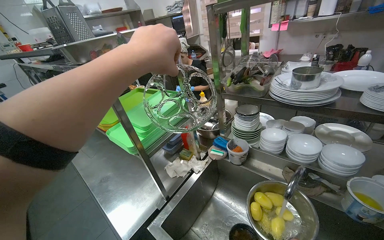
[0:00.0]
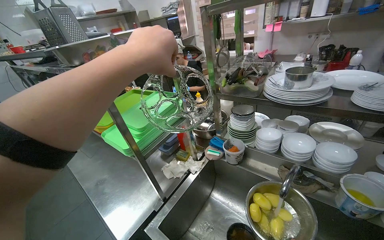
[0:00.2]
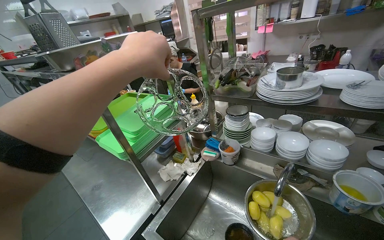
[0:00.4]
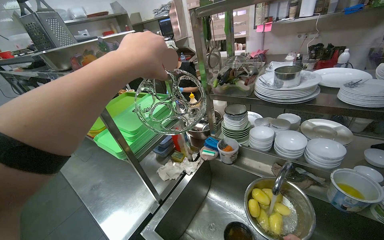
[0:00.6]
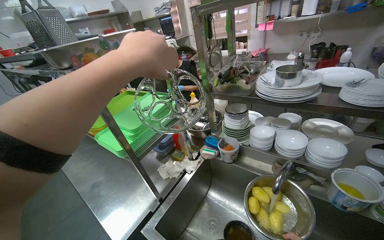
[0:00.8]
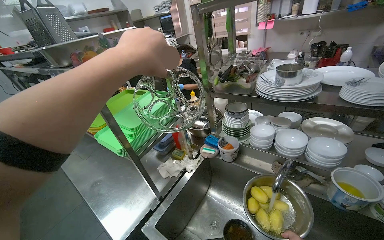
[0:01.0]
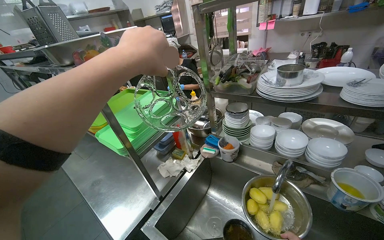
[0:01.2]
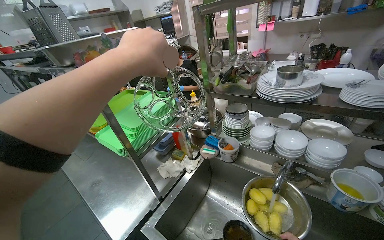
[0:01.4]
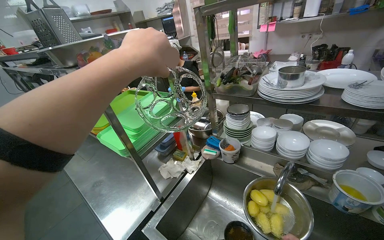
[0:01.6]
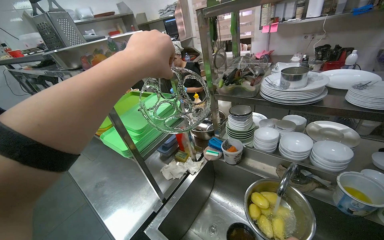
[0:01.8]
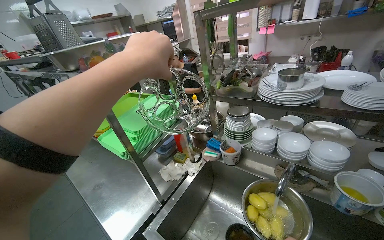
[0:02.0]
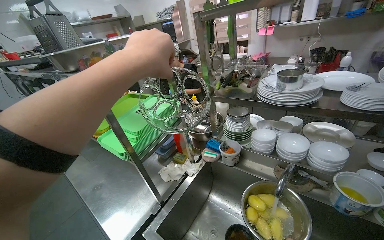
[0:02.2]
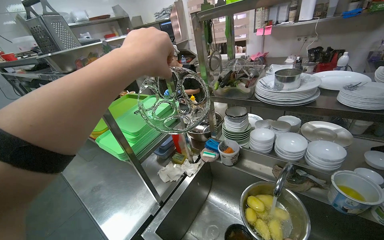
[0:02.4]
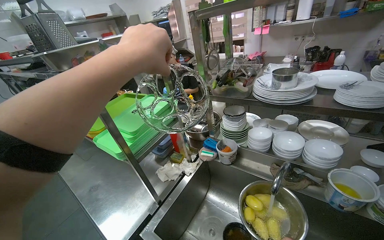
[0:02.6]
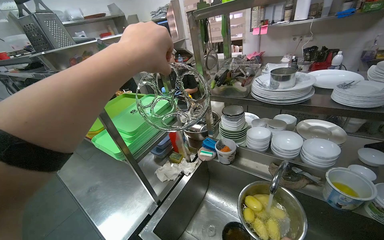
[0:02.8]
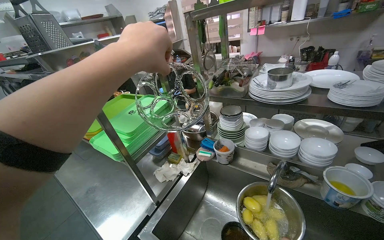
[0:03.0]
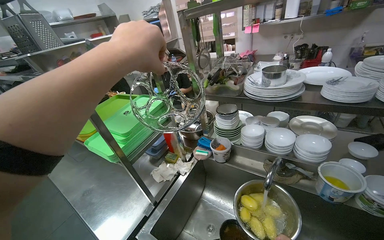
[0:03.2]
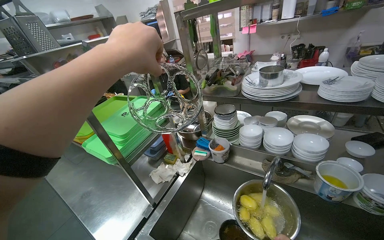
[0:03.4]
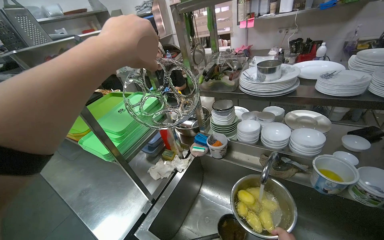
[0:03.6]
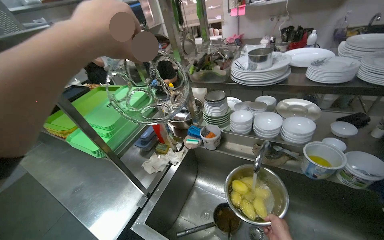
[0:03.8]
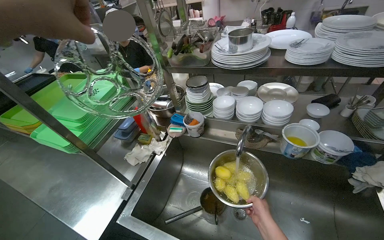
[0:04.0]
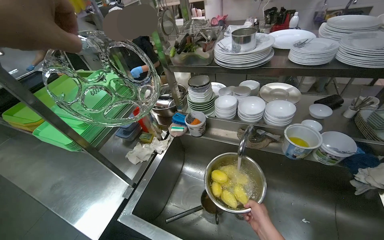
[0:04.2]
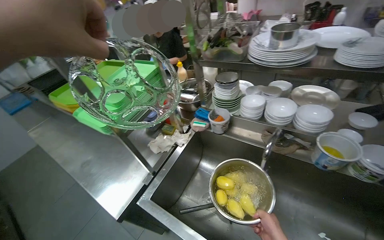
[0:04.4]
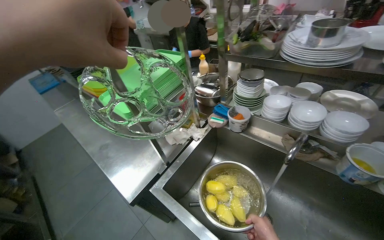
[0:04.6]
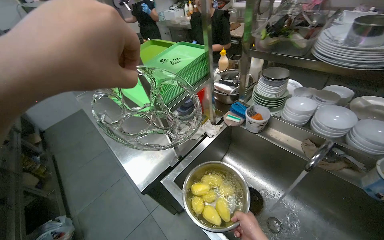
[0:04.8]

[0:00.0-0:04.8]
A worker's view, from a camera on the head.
Job: preparing food.
The whole recording: Rinsing Potatoes. The worker rinses potatoes in a pot.
0:03.2 to 0:04.8: The view tilts approximately 15 degrees downward.

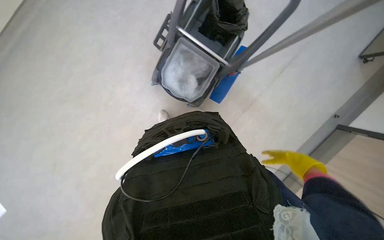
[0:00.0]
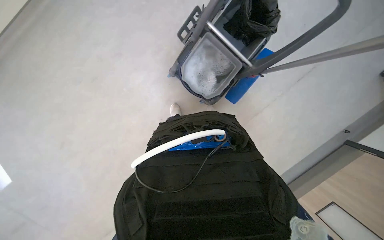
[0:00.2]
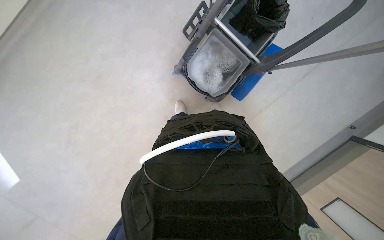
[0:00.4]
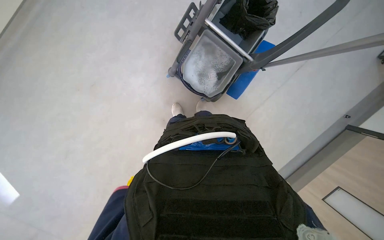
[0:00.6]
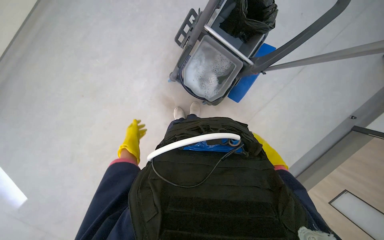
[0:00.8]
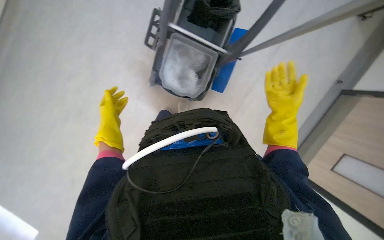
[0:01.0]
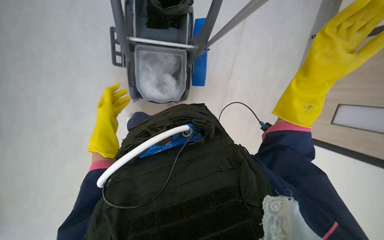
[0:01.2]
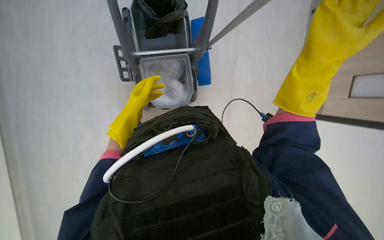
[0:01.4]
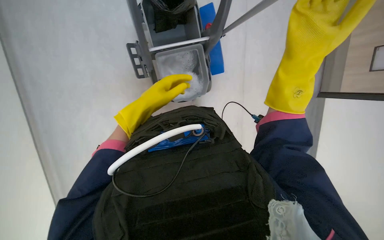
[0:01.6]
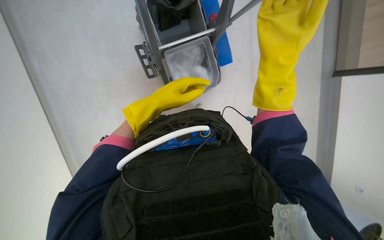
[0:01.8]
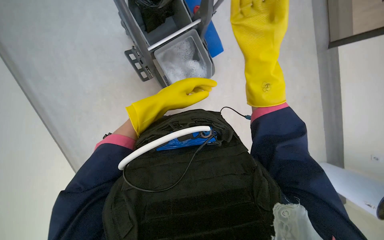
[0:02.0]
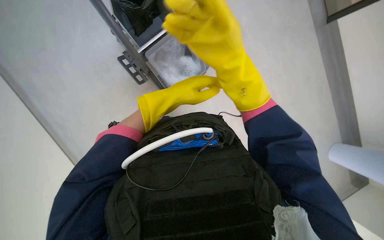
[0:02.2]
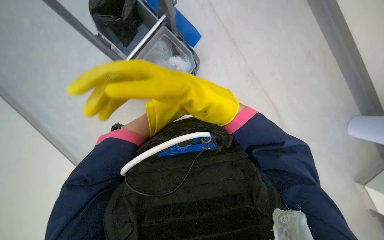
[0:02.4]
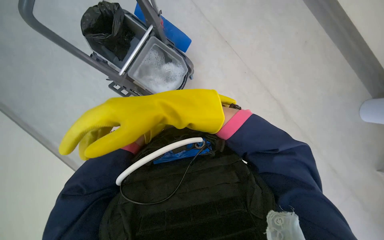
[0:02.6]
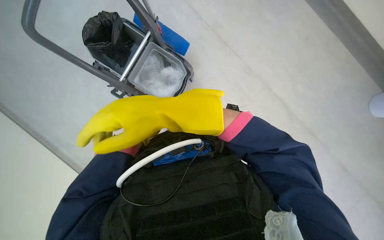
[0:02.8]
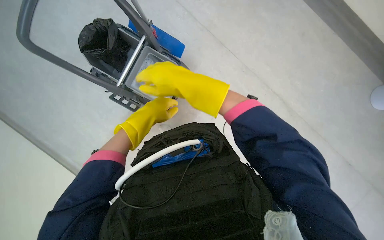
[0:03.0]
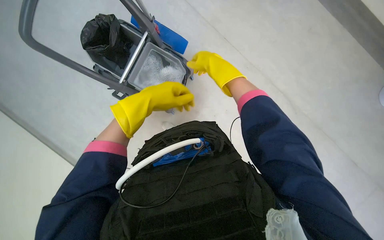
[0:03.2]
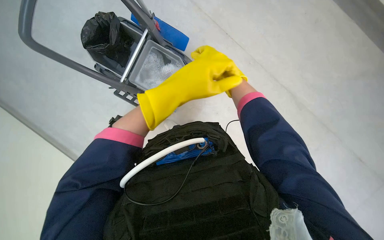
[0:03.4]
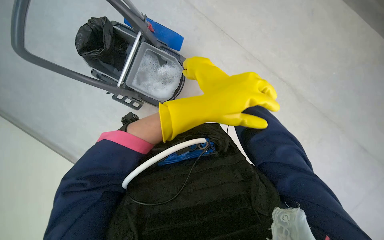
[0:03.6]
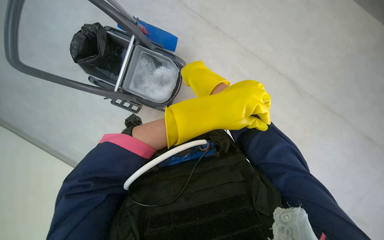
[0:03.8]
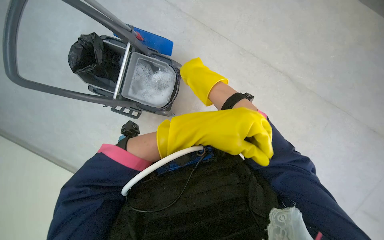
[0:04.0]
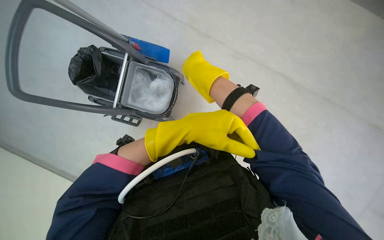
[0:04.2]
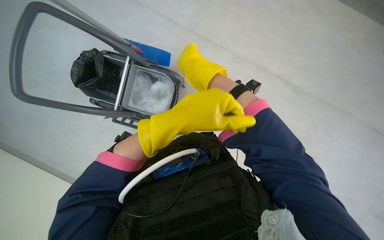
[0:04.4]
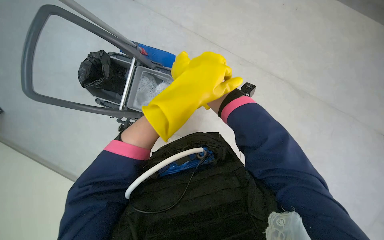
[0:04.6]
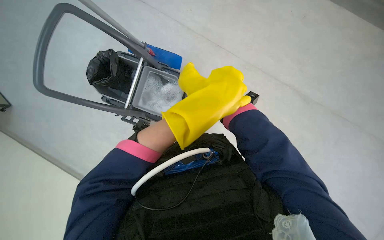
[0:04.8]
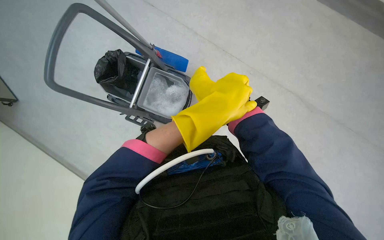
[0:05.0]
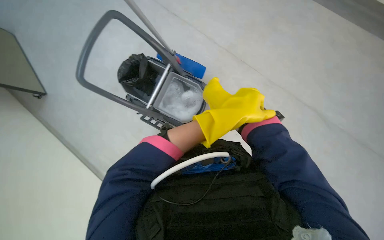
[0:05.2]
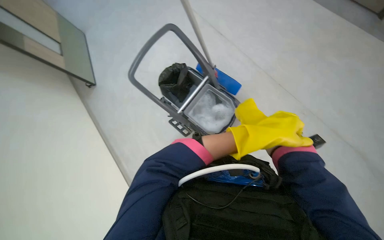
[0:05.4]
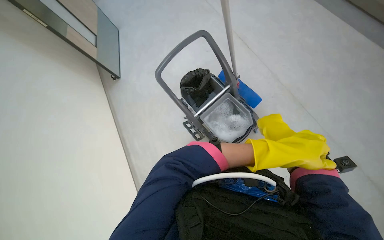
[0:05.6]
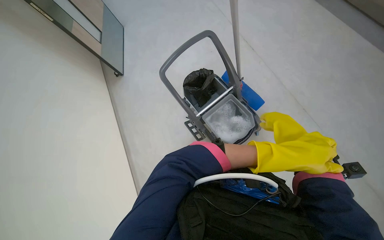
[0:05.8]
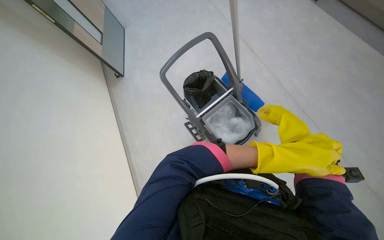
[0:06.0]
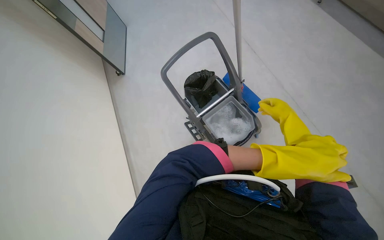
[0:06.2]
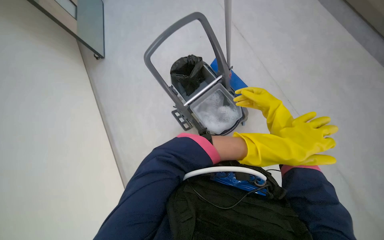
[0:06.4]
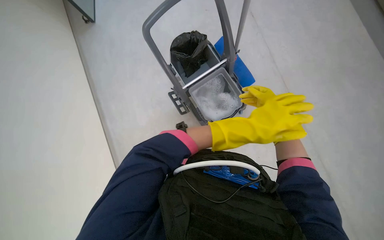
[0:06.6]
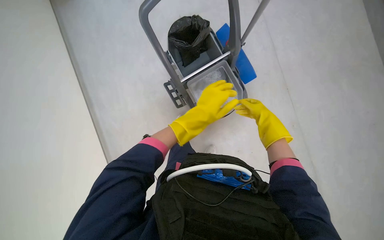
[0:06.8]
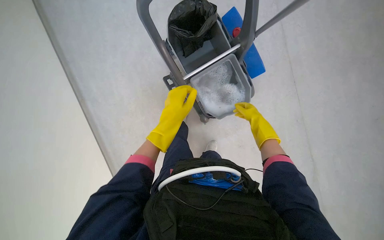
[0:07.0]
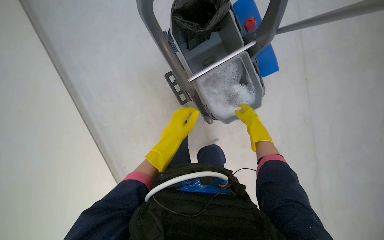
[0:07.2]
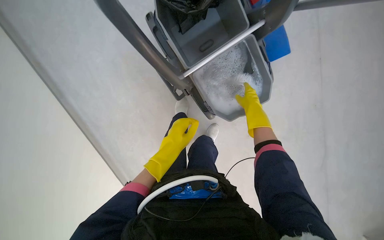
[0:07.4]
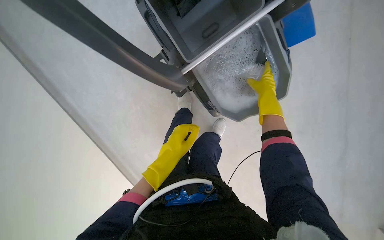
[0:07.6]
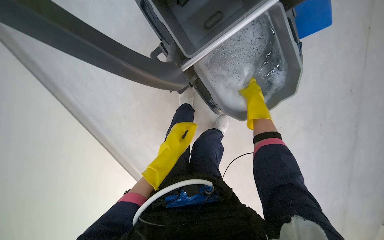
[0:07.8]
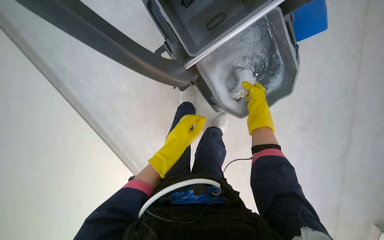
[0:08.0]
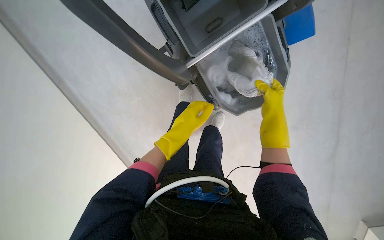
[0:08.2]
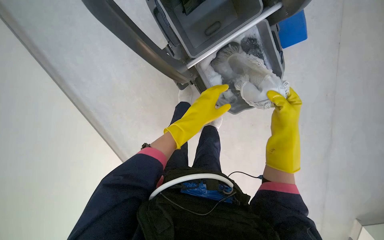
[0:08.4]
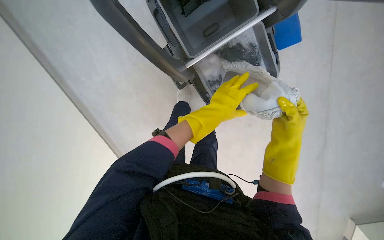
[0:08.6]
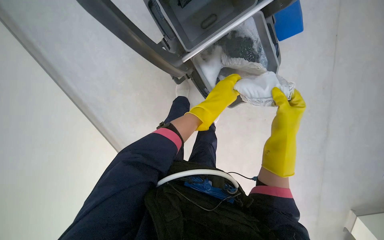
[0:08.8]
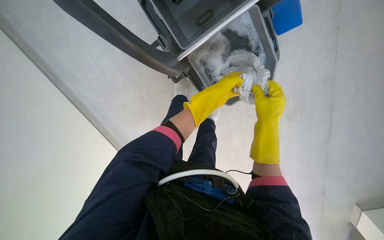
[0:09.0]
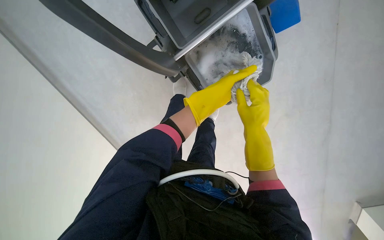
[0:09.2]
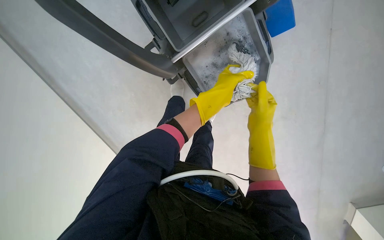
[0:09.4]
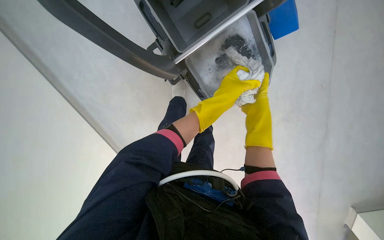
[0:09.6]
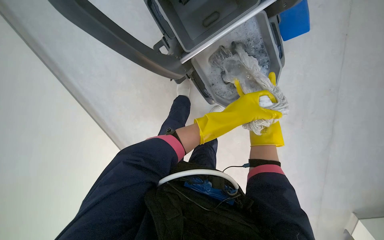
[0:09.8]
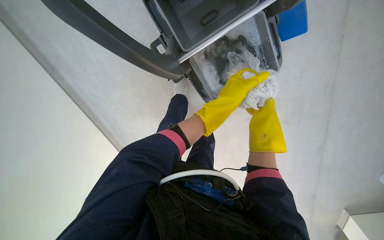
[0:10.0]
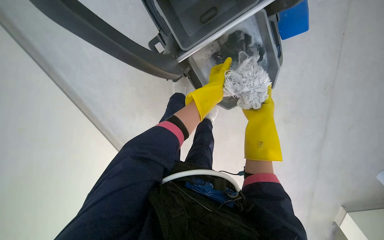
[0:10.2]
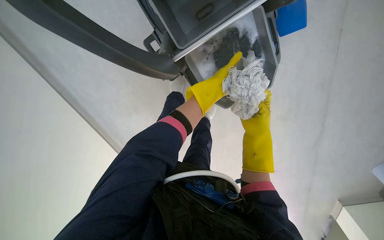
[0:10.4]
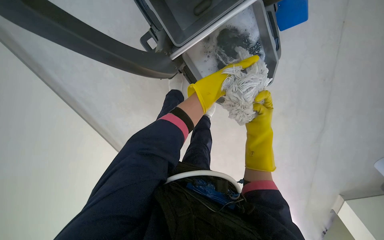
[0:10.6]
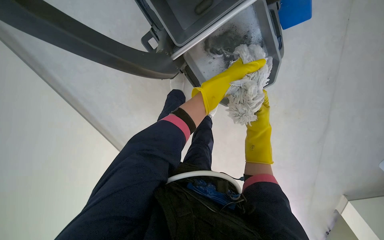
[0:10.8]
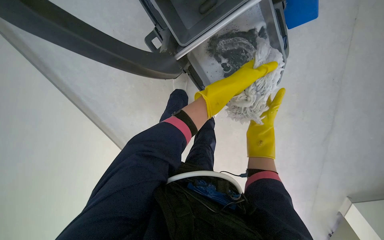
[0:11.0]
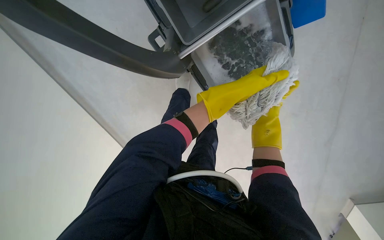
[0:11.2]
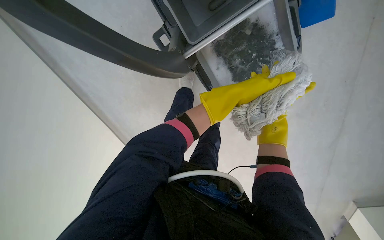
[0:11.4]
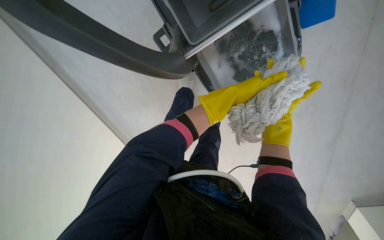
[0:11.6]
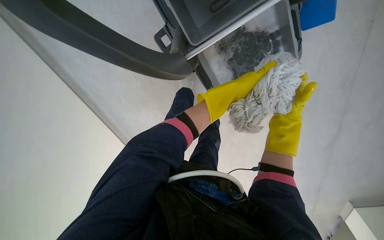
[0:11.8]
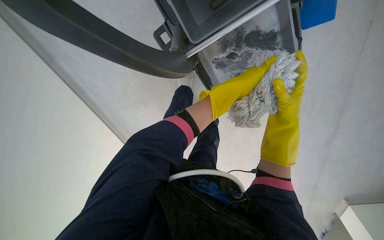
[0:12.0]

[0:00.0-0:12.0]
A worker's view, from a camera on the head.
Job: preparing cleaning supplies.
The whole recording: Preparing mop for floor cleaning. The worker attaches the mop head to the handle, dips it in the cleaning solution, and wrings it out.
0:00.0 to 0:01.6: The scene turns about 35 degrees counterclockwise in the picture.
0:01.6 to 0:03.0: The right hand goes roughly 20 cm to the left and farther from the camera.
0:04.4 to 0:06.0: The head rotates approximately 40 degrees to the left.
0:06.0 to 0:07.6: The camera pitches downward, by some 35 degrees.
0:07.6 to 0:09.0: The left hand moves to the right and up the picture, about 20 cm, while the right hand moves down the picture and nearer to the camera, approximately 20 cm.
0:09.0 to 0:10.4: The right hand travels farther from the camera and back again, approximately 20 cm each way.

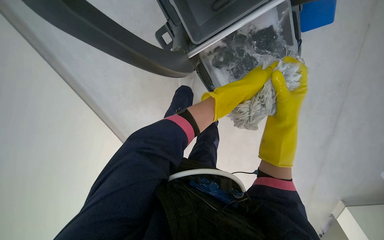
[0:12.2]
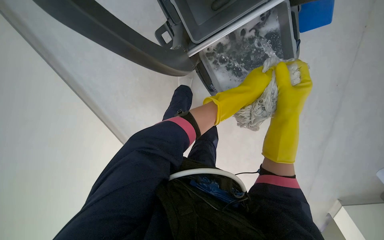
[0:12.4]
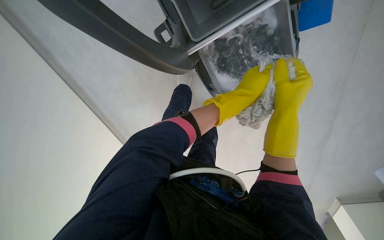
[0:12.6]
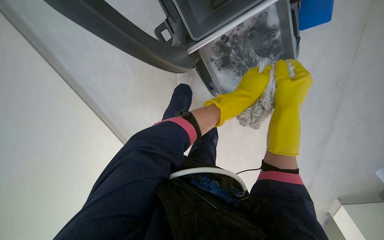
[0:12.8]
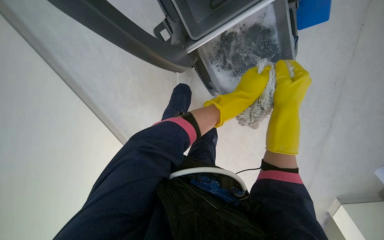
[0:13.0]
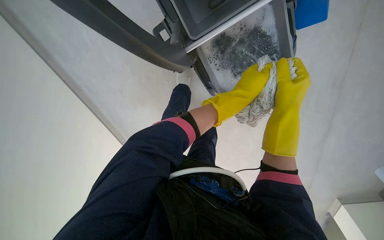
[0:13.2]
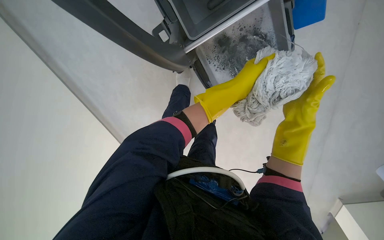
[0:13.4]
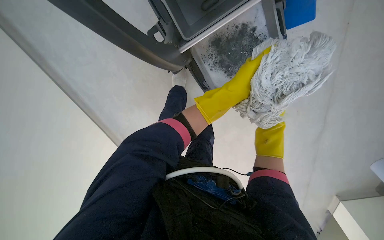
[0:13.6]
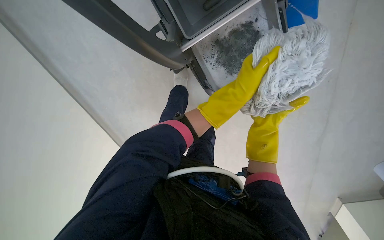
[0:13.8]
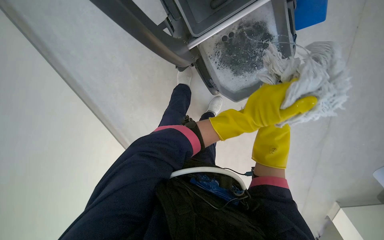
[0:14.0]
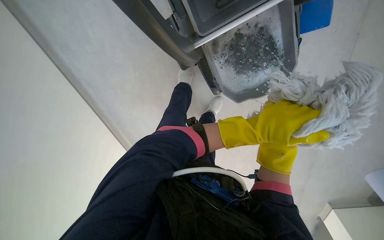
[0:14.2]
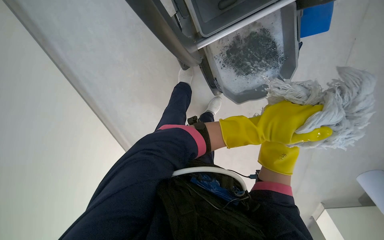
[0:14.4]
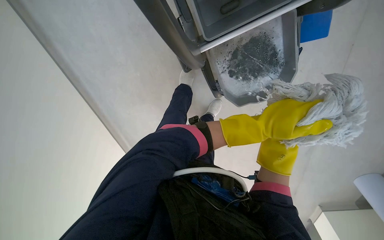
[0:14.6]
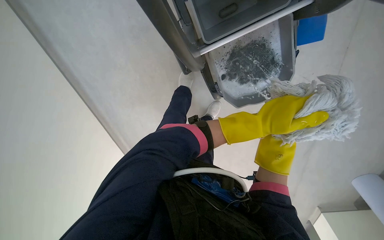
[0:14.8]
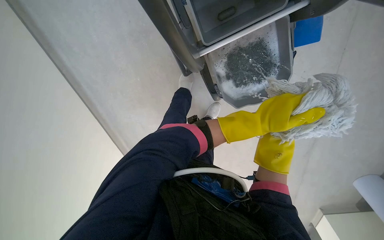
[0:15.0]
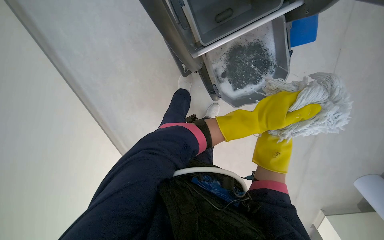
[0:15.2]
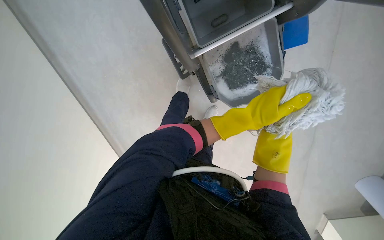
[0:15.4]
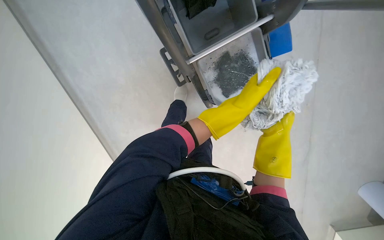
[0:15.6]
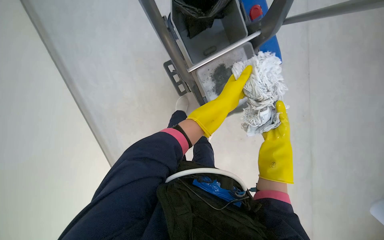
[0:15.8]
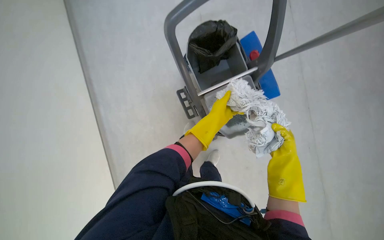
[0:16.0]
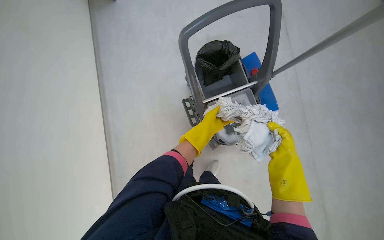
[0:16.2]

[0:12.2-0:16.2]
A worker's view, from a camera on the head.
Job: preparing cleaning supplies.
The whole recording: Preparing mop for floor cleaning. The worker attaches the mop head to the handle, dips it in the cleaning solution, and wrings it out.
0:12.2 to 0:13.6: The right hand heads farther from the camera and down the picture, covering roughly 20 cm.
0:13.6 to 0:14.8: The left hand travels farther from the camera and down the picture by roughly 20 cm.
0:14.8 to 0:16.2: The view tips upward by approximately 35 degrees.
